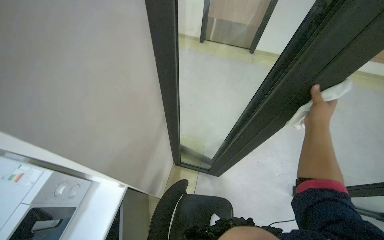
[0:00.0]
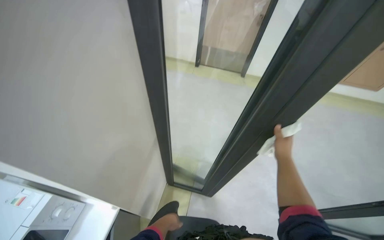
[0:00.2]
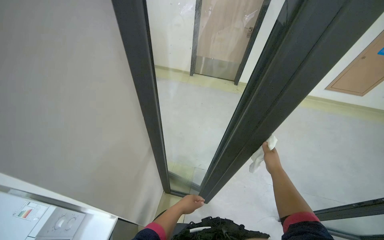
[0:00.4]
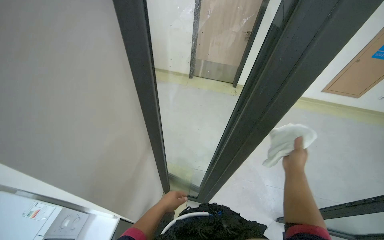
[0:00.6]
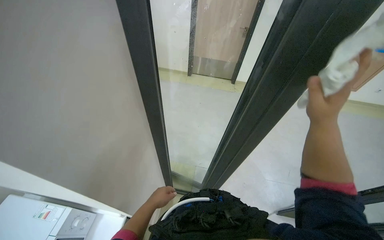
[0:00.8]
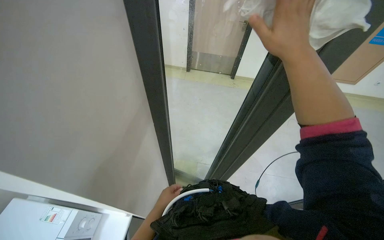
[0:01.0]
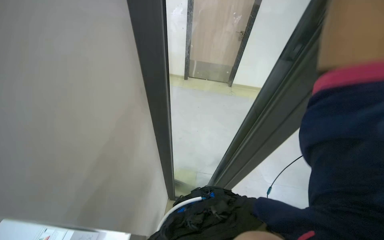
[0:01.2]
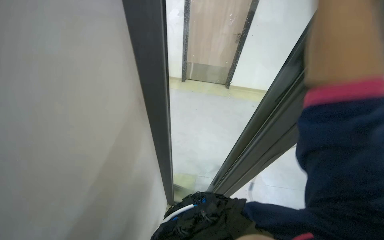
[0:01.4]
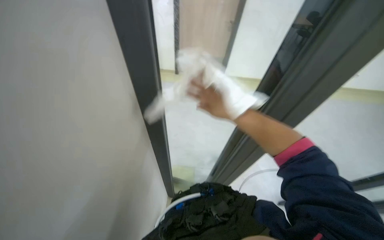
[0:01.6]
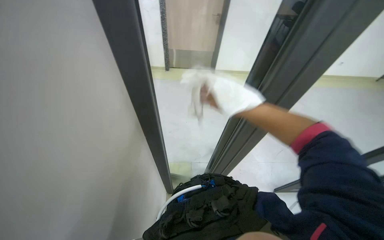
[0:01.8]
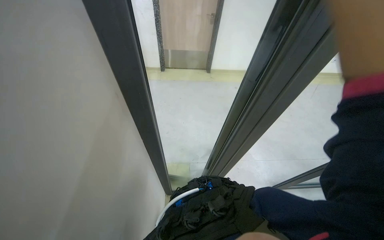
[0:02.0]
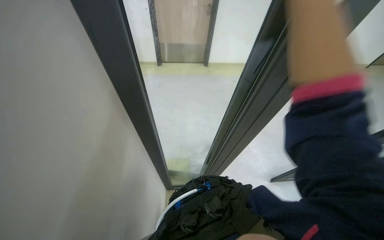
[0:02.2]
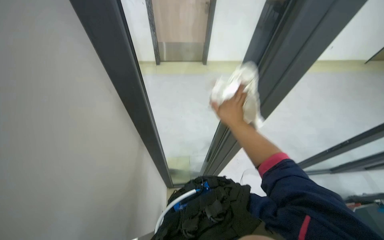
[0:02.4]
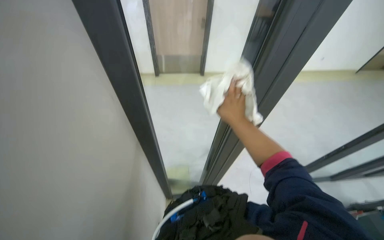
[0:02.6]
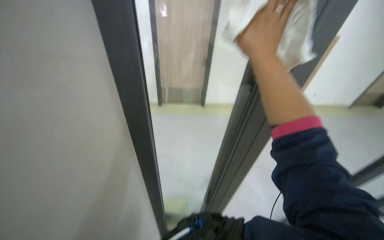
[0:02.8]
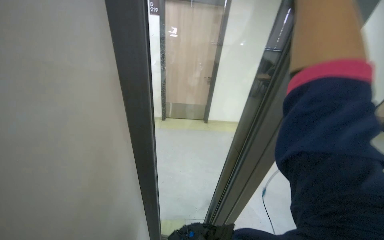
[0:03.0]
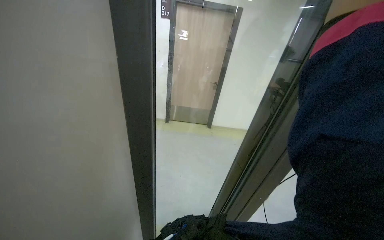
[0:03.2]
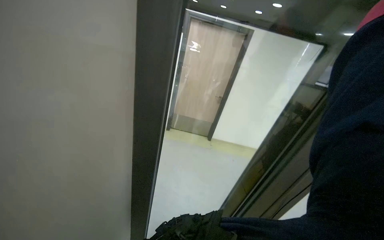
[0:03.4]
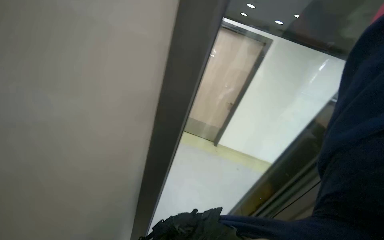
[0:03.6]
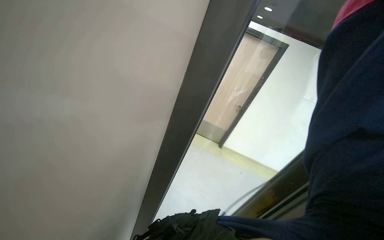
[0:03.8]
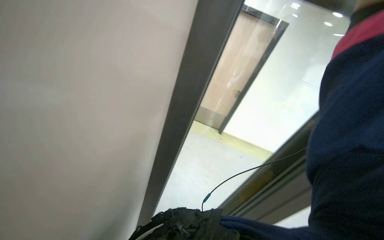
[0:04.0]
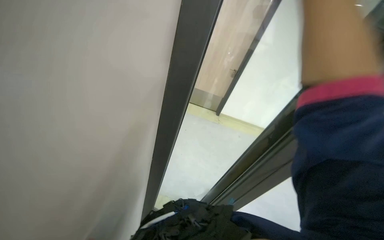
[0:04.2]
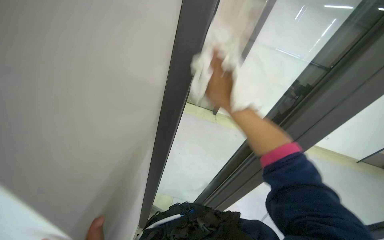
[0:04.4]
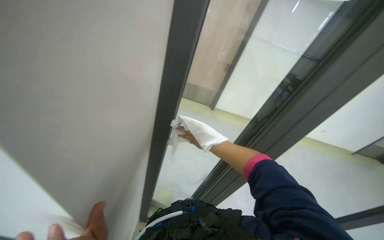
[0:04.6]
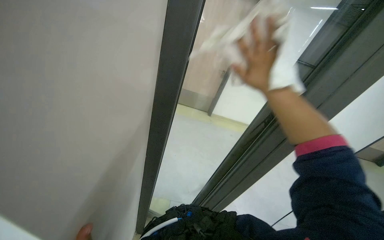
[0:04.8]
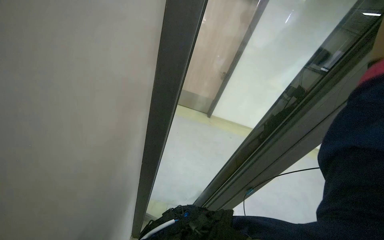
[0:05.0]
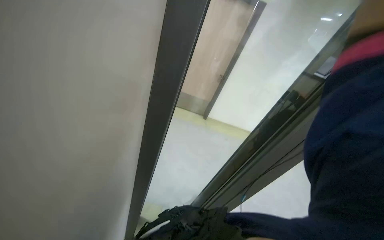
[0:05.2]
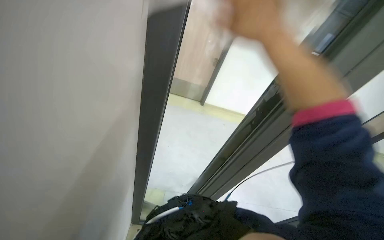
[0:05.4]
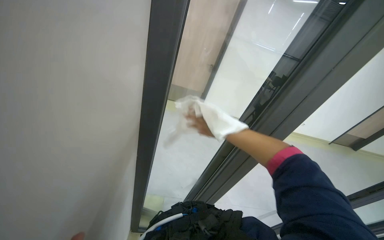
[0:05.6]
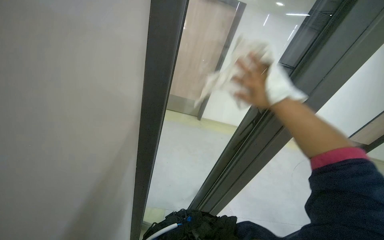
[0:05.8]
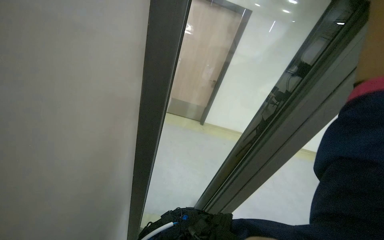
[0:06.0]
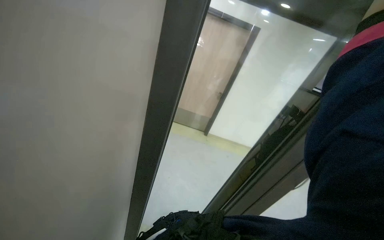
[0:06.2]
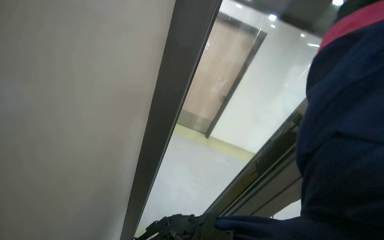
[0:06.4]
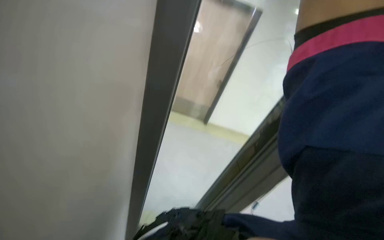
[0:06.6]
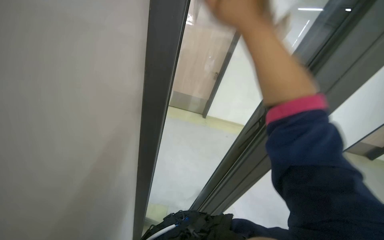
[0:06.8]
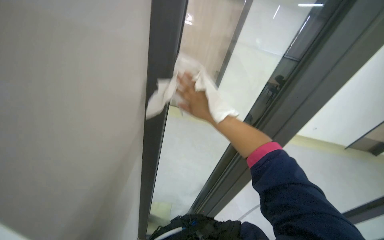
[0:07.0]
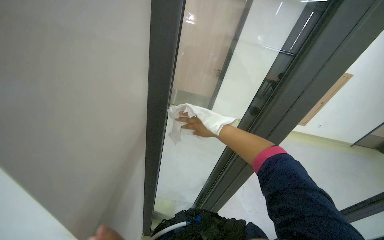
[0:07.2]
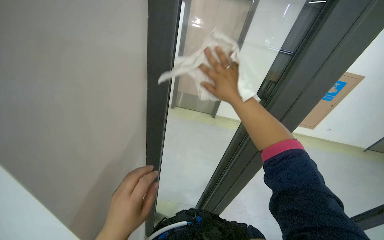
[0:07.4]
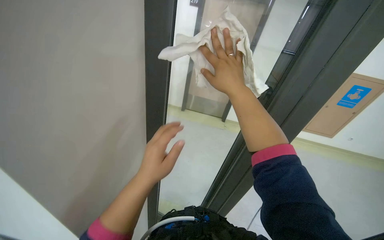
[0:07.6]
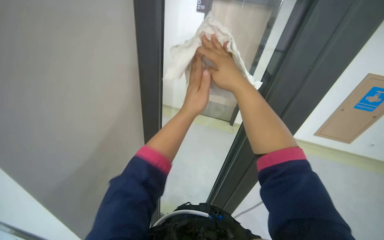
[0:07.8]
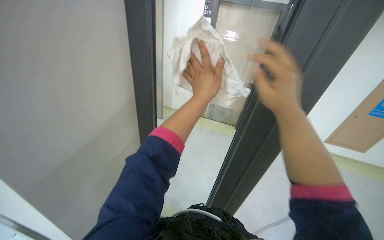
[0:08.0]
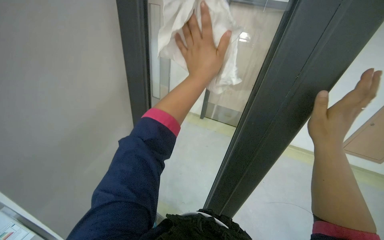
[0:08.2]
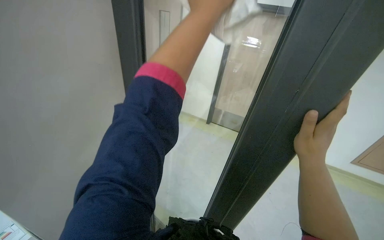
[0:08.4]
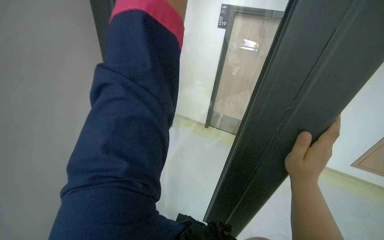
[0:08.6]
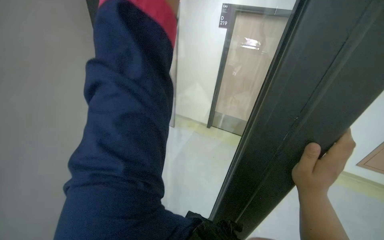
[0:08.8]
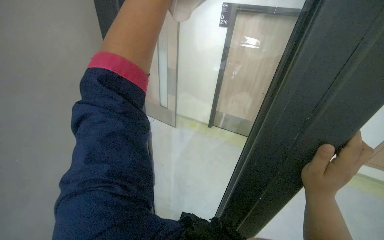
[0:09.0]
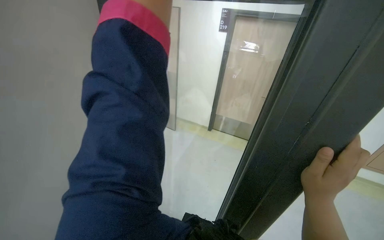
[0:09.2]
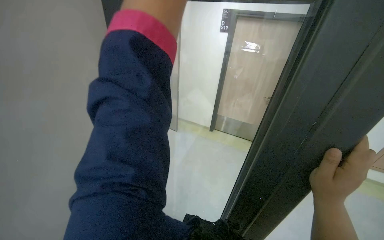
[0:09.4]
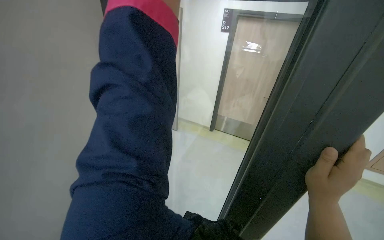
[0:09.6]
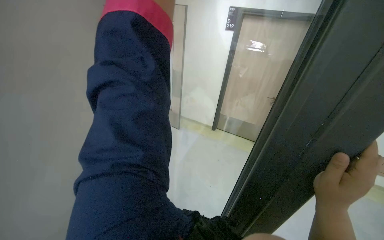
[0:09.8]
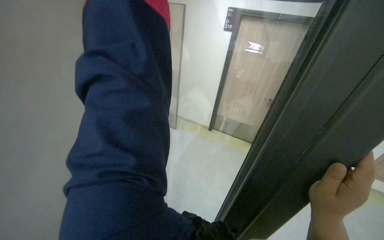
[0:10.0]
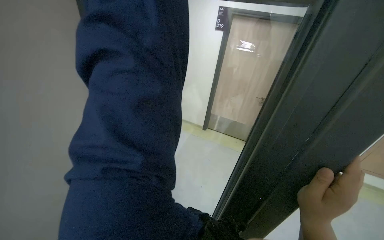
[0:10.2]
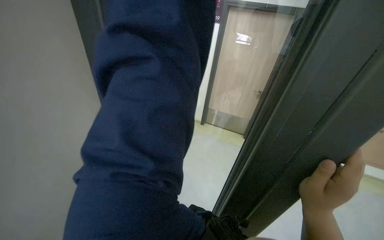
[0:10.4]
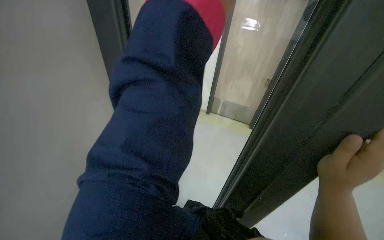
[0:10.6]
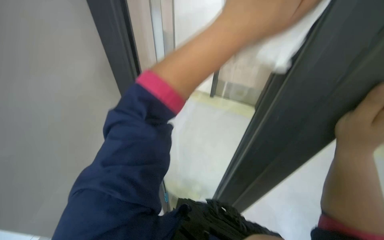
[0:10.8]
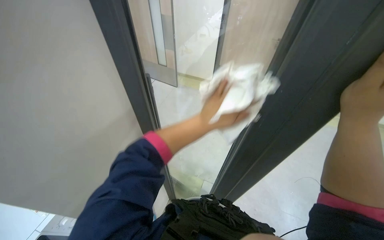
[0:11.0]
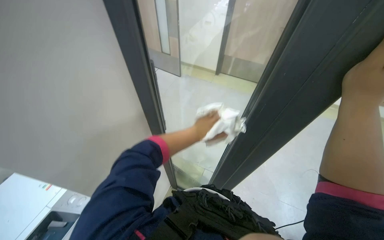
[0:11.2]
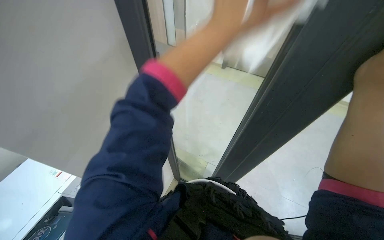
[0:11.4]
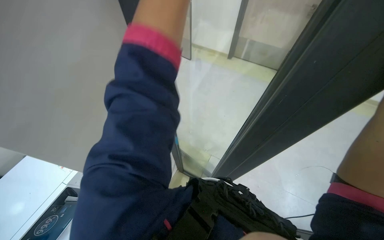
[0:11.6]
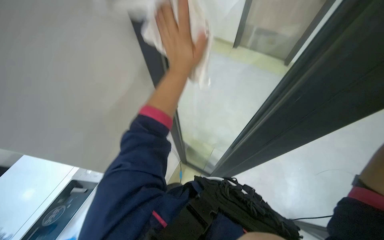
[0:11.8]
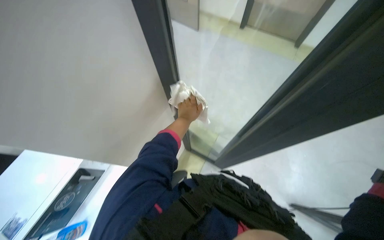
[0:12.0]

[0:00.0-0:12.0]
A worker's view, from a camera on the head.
Job: cleaning windows.
The whole recording: Cleaning glass partition. The worker wrings a cloth, then uses it and a spray bottle to clean the glass partition and nearby chairs.
0:00.0 to 0:01.6: The right hand goes approximately 25 cm to the left, and travels up the picture and back again, about 40 cm each way.
0:01.6 to 0:03.0: The view tips upward by roughly 20 degrees.
0:07.6 to 0:09.0: The right hand travels down the picture and to the right by some 20 cm.

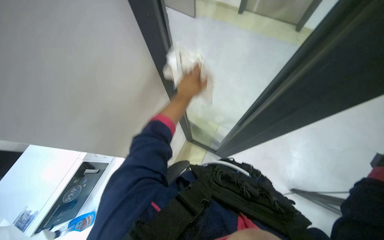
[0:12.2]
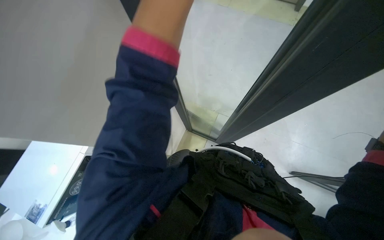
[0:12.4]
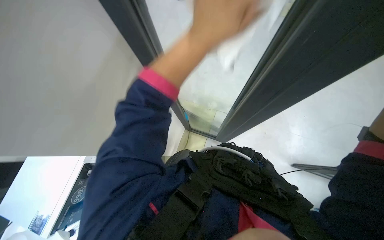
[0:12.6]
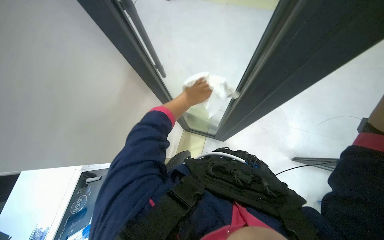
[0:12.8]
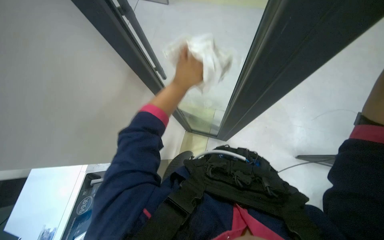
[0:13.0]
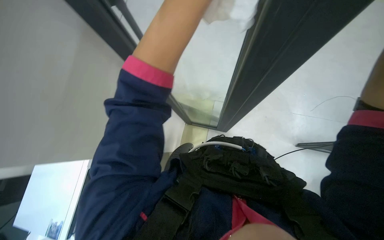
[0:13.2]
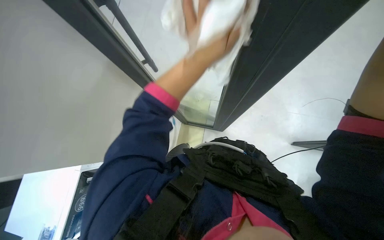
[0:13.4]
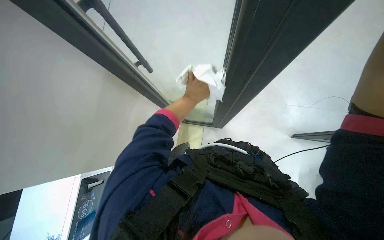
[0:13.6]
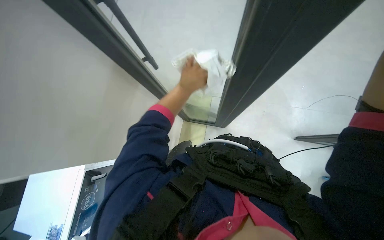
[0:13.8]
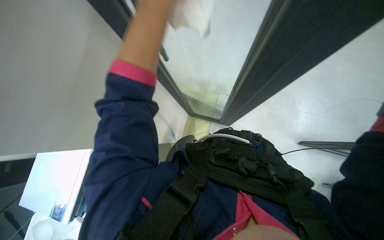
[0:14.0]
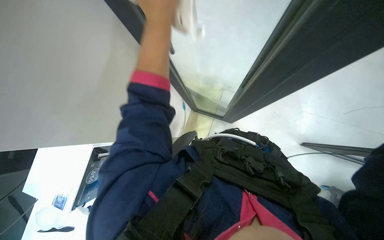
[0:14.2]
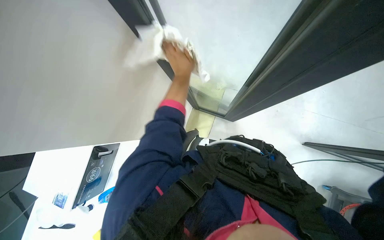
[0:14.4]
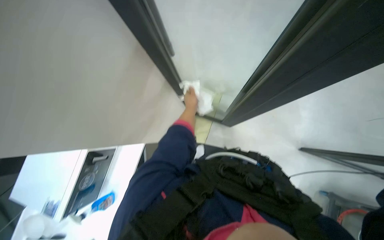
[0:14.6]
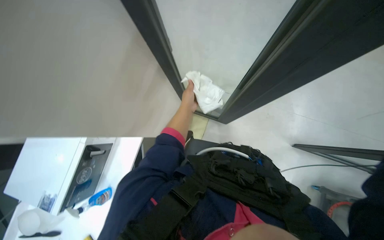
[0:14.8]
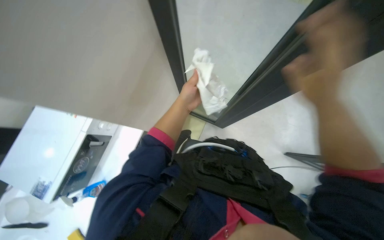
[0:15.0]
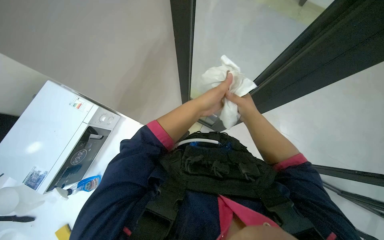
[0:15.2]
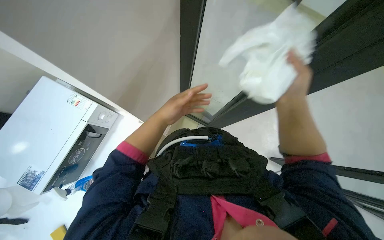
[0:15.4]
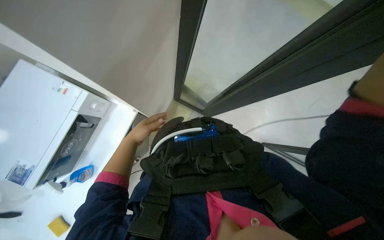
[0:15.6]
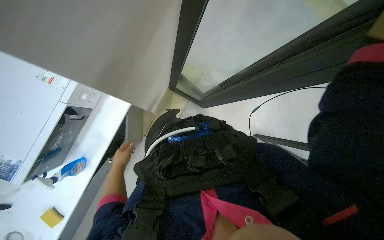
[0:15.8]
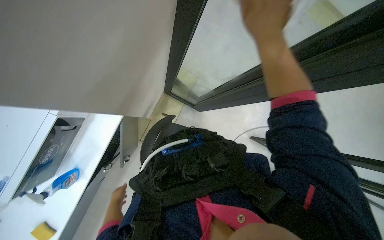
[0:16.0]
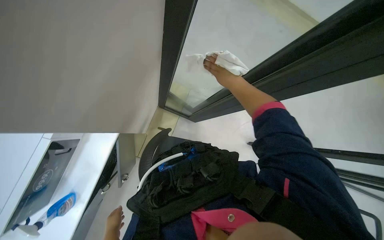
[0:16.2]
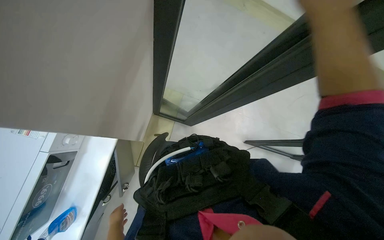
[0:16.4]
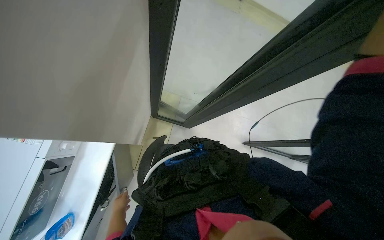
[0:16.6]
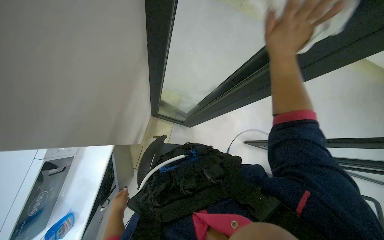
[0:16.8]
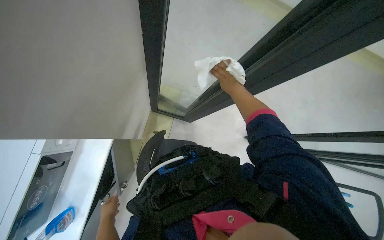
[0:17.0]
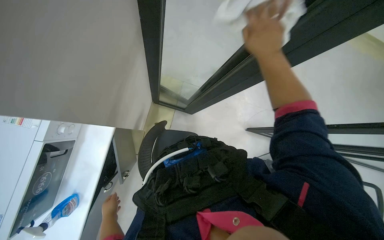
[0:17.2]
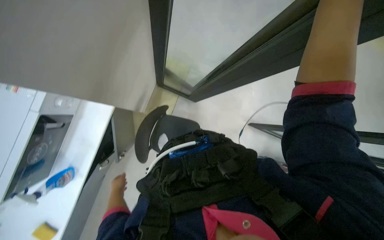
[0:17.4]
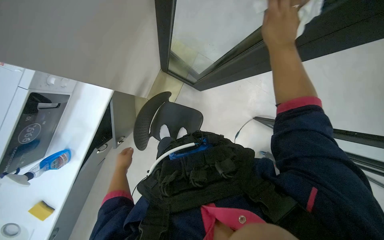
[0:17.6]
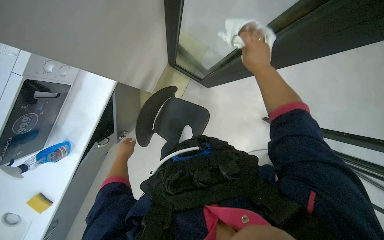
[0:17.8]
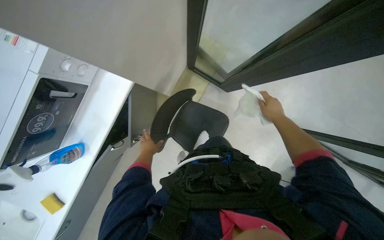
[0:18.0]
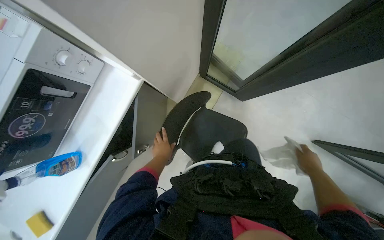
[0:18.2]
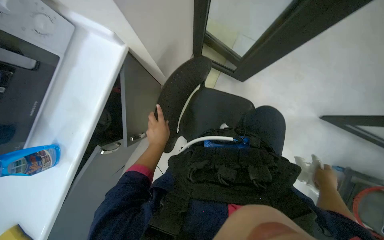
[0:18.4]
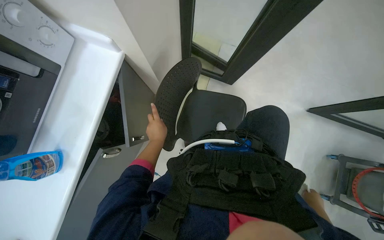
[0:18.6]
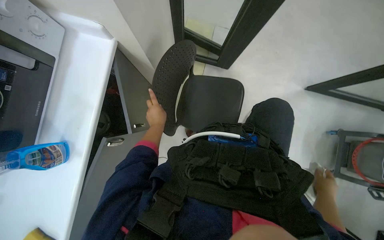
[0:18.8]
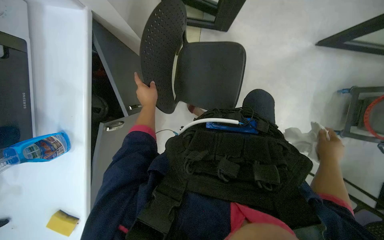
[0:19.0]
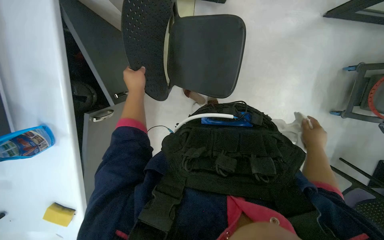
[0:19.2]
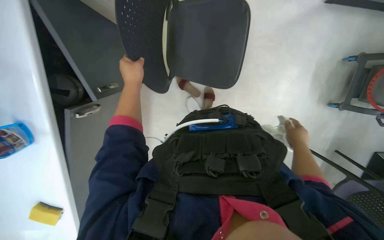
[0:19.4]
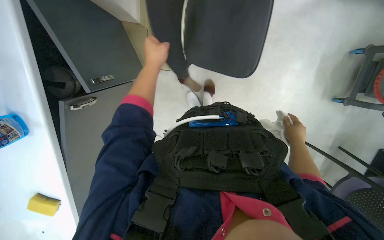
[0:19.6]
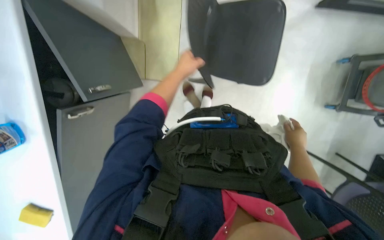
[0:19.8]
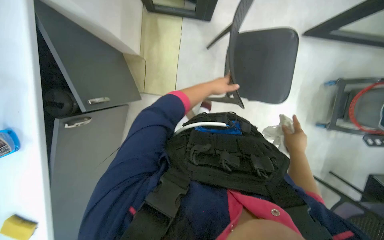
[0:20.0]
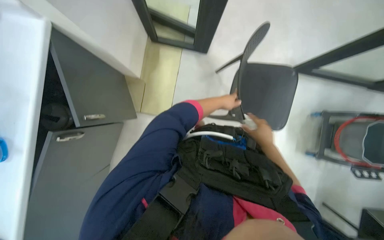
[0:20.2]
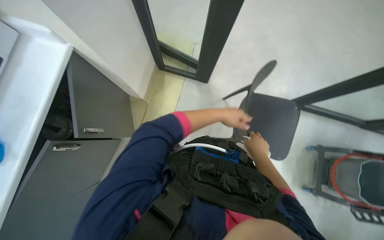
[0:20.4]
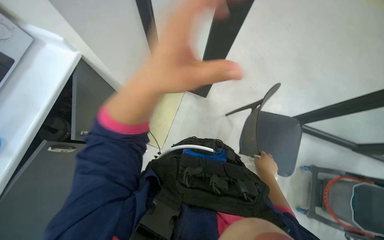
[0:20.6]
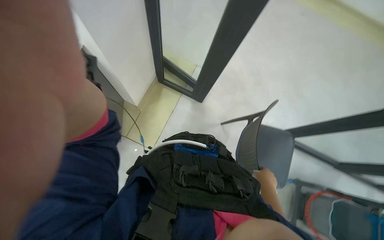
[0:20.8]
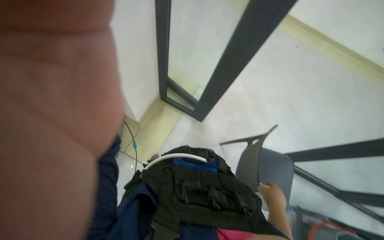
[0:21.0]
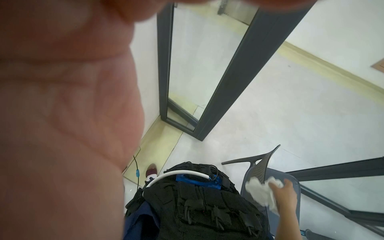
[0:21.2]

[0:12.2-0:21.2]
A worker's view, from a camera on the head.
Job: cleaning windows.
The whole recording: Cleaning glass partition. The worker wrings a cloth, then uses it and a spray bottle to clean the glass partition and nearby chairs.
0:12.2 to 0:13.8: The left hand swings up and down the picture, approximately 20 cm each way, with 3 reversals.
0:13.8 to 0:15.2: The wearer's head swings about 15 degrees to the right. The left hand shifts approximately 10 cm nearer to the camera, and moves about 15 cm up the picture and comes back.
0:15.2 to 0:16.6: The head turns to the right by about 25 degrees. The left hand travels down the picture, farther from the camera and to the left by roughly 40 cm. The right hand swings nearer and farther, approximately 25 cm each way, with 2 reversals.
0:16.6 to 0:18.2: The wearer looks roughly 25 degrees further to the left. The right hand moves farther from the camera, roughly 70 cm.
0:18.2 to 0:19.8: The wearer looks some 20 degrees further downward. The left hand moves to the right, about 15 cm.
0:19.8 to 0:21.2: The view tips upward by some 50 degrees.
